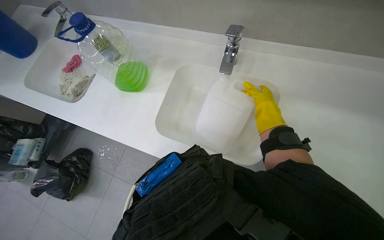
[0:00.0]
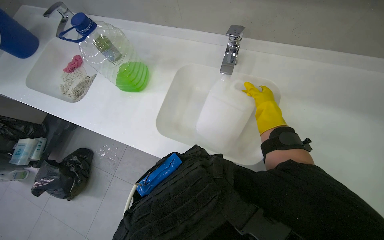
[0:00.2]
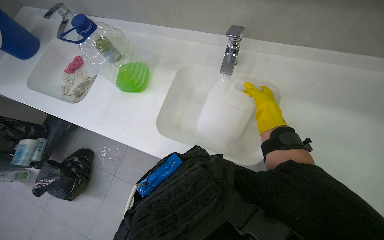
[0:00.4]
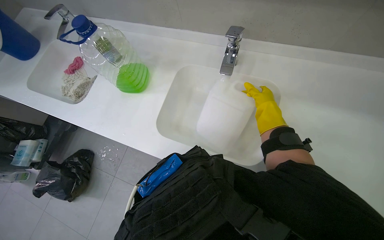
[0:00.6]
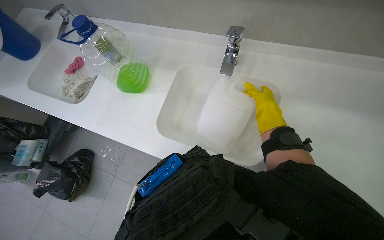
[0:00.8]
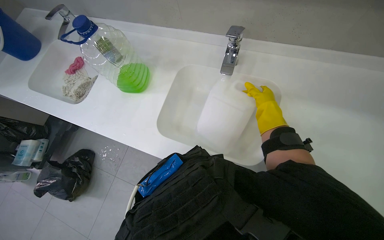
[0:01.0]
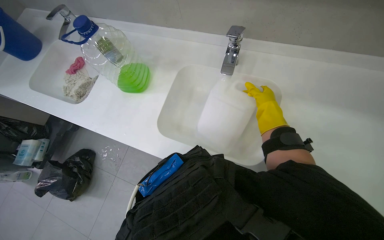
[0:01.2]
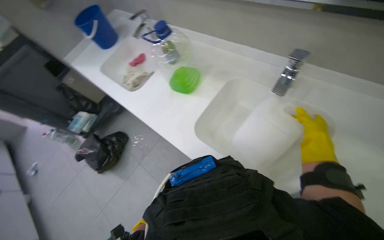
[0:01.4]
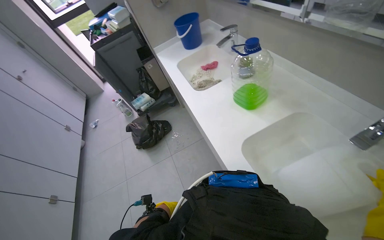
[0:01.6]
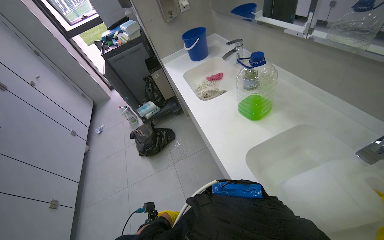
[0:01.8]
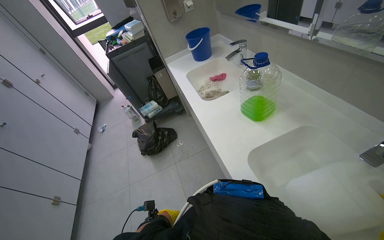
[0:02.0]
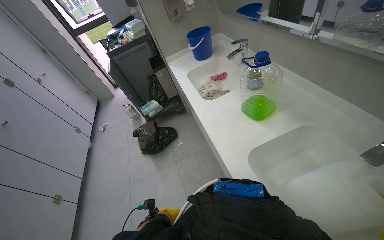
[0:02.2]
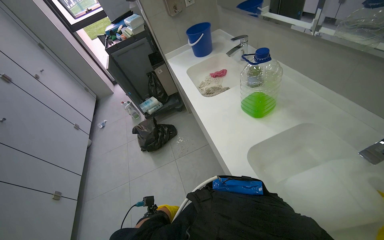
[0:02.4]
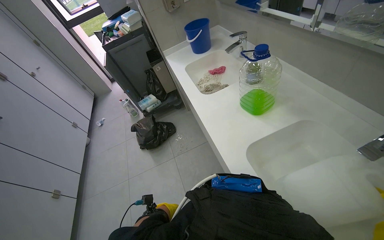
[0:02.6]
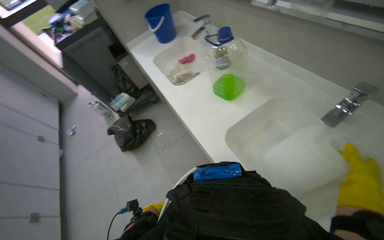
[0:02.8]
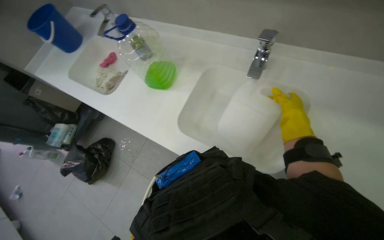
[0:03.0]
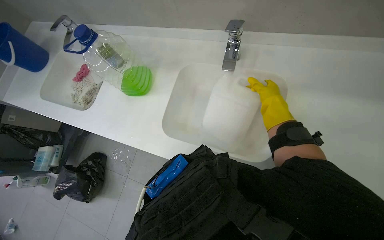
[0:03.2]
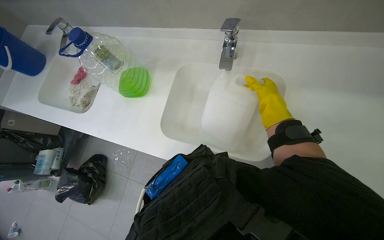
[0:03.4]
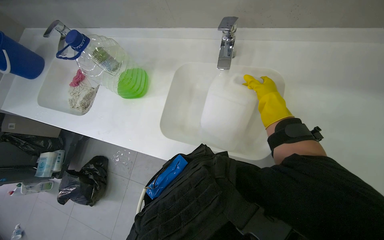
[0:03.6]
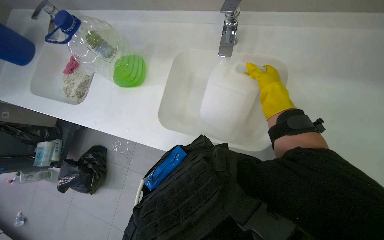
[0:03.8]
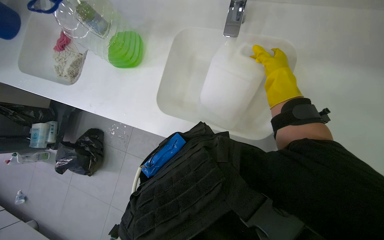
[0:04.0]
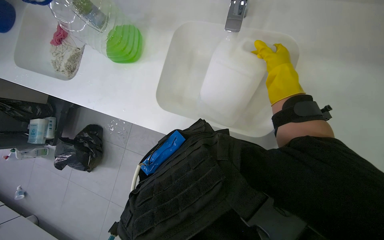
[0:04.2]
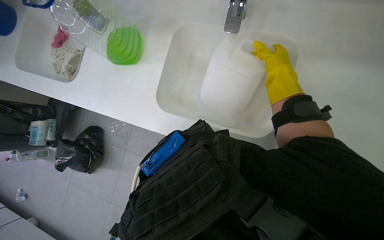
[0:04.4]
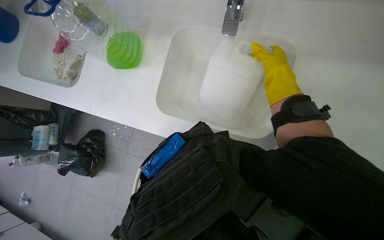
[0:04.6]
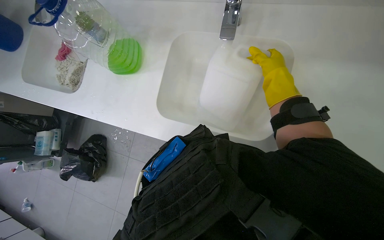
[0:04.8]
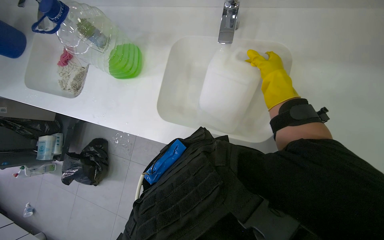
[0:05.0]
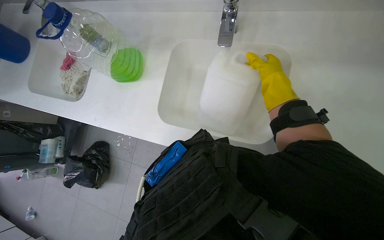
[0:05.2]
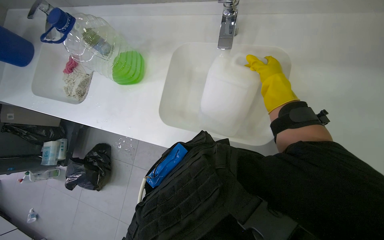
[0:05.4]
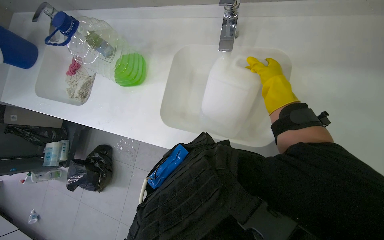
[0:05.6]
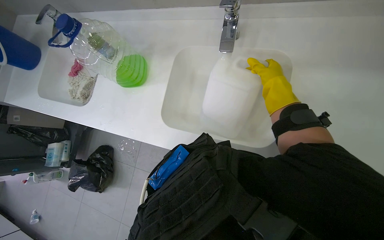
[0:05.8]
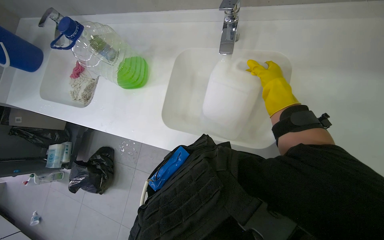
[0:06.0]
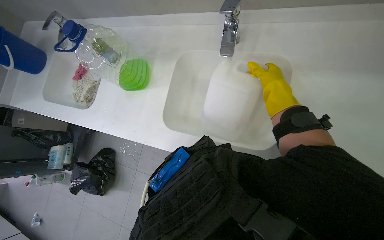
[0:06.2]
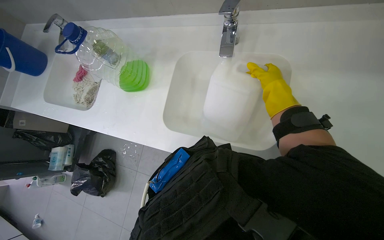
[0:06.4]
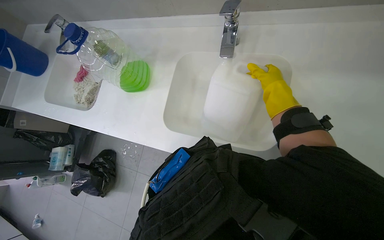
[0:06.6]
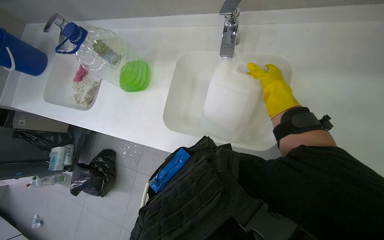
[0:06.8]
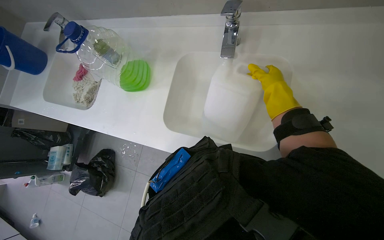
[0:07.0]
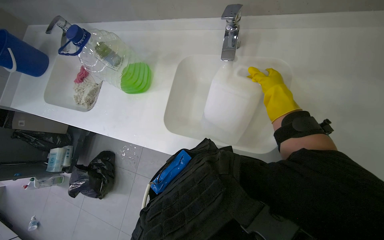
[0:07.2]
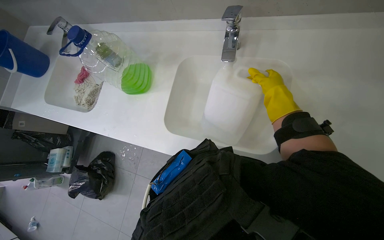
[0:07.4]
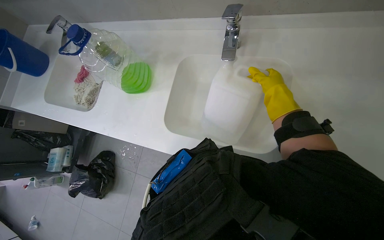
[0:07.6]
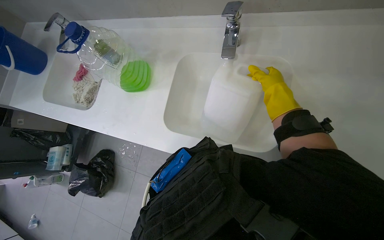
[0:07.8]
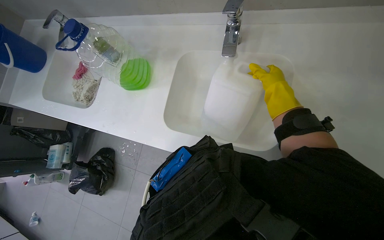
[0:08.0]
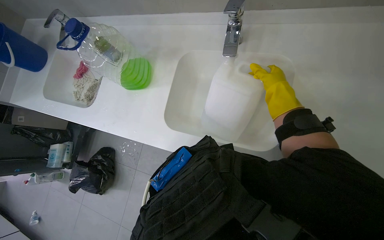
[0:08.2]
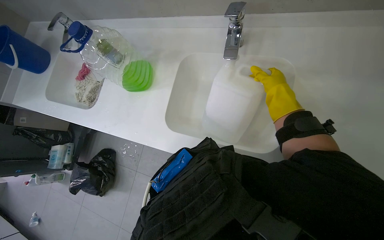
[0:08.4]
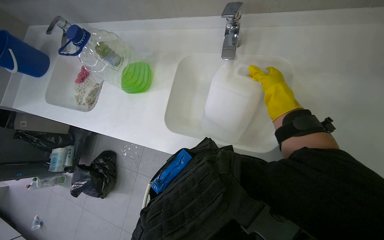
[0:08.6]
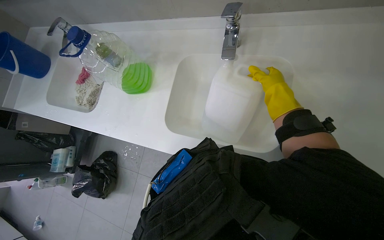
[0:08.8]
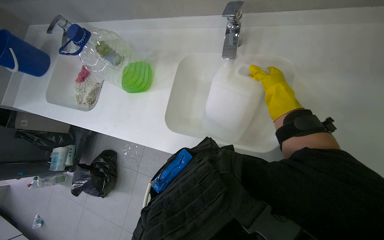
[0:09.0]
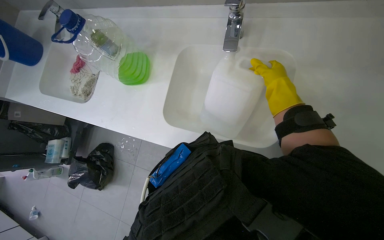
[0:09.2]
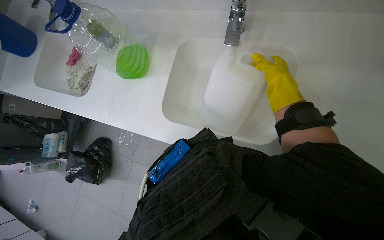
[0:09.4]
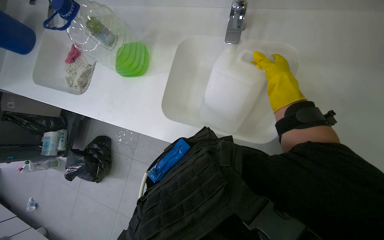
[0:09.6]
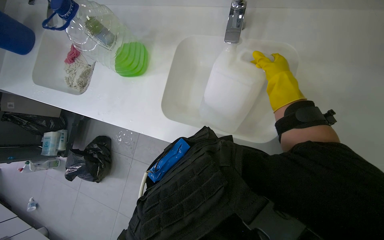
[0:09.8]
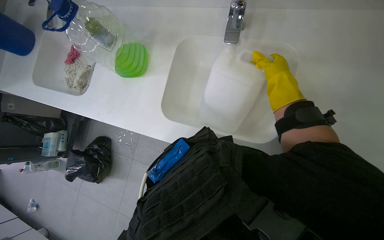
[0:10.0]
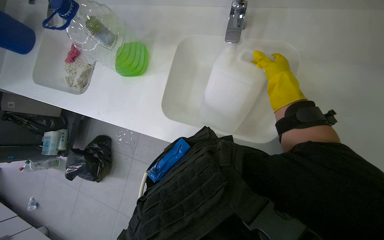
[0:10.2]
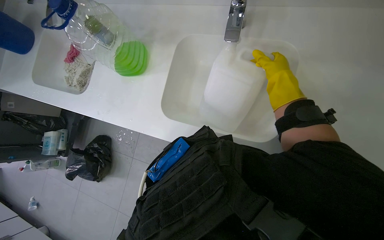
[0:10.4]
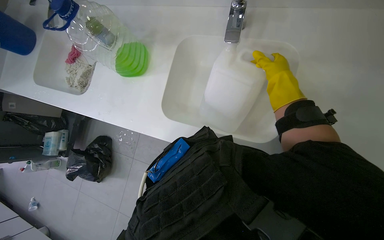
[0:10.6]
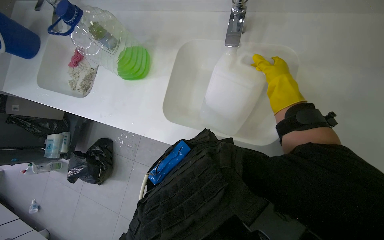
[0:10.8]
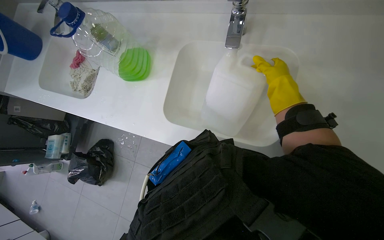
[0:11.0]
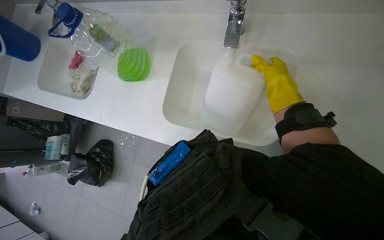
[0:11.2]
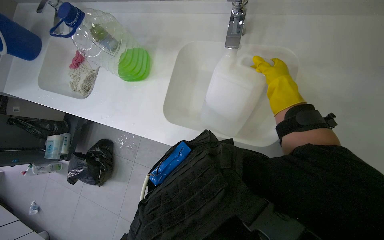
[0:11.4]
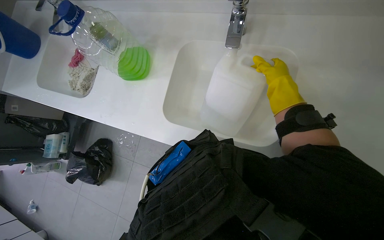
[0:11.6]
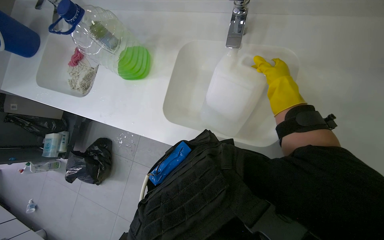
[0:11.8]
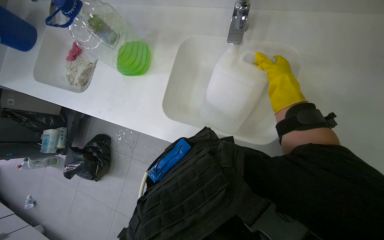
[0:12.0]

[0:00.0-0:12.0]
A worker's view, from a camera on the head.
Job: preparing cleaning supplies.
The whole recording: Filling container with water. The worker fills a large white container with water from the sink.
0:00.0 to 0:01.6: The wearer looks roughly 45 degrees further to the left.
0:01.6 to 0:03.0: The head rotates some 40 degrees to the right.
0:03.0 to 0:04.4: The camera pitches downward, by approximately 10 degrees.

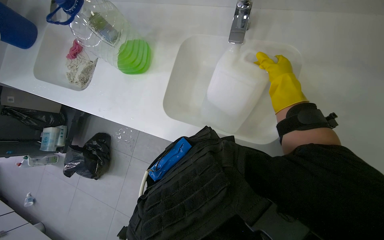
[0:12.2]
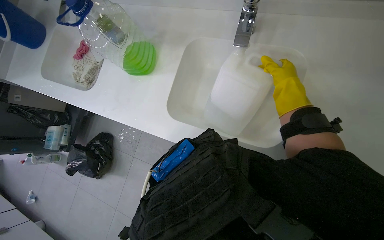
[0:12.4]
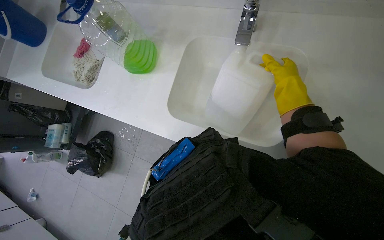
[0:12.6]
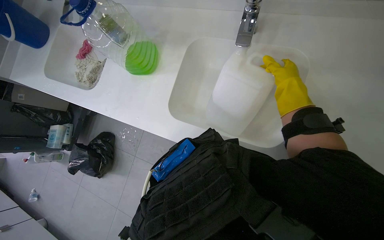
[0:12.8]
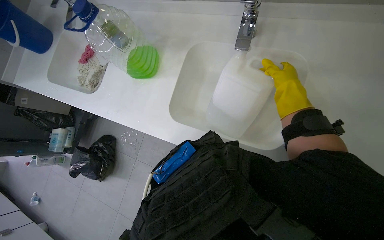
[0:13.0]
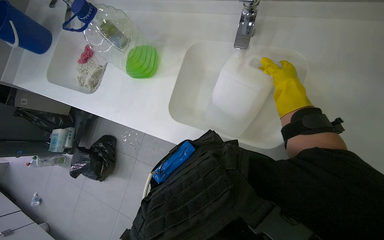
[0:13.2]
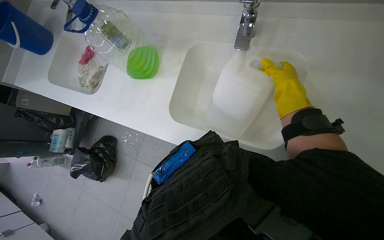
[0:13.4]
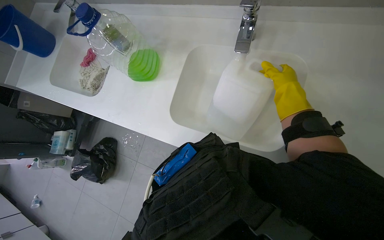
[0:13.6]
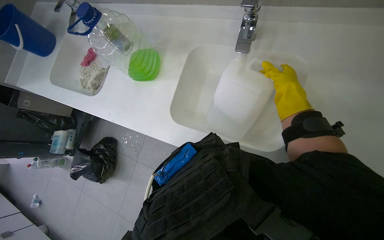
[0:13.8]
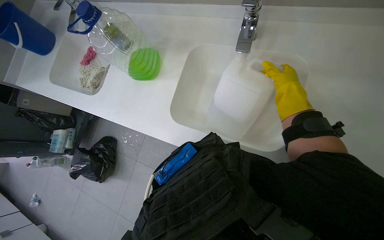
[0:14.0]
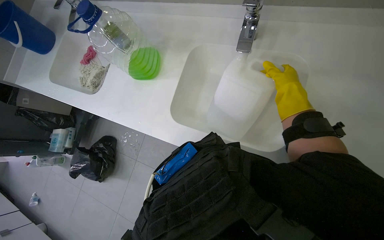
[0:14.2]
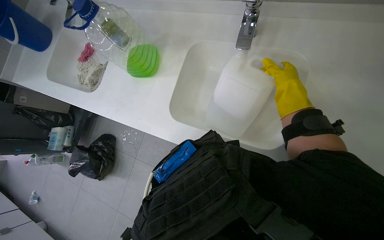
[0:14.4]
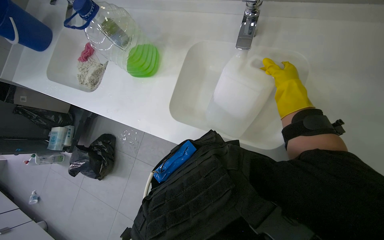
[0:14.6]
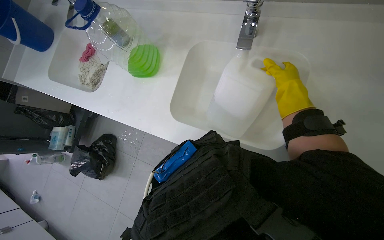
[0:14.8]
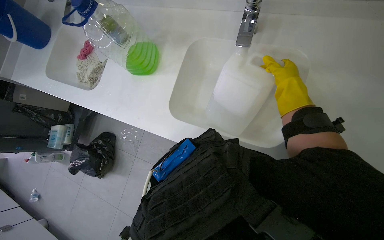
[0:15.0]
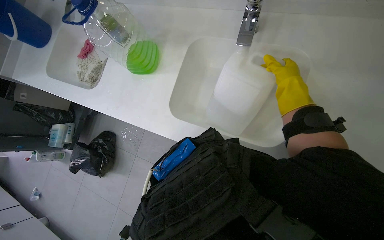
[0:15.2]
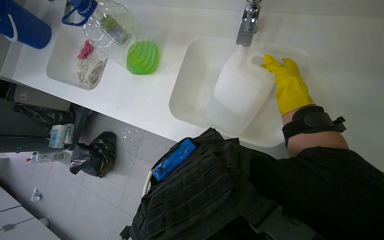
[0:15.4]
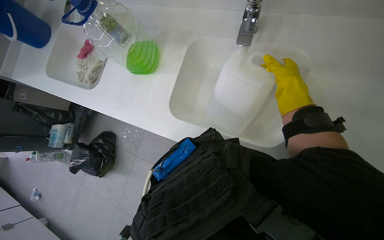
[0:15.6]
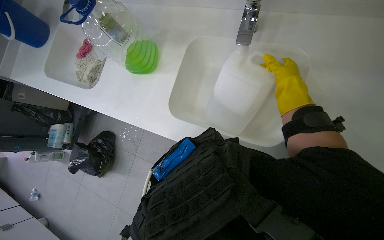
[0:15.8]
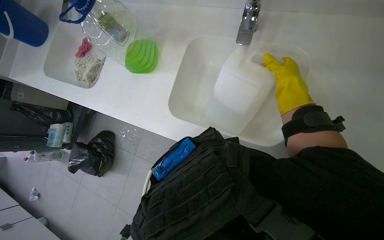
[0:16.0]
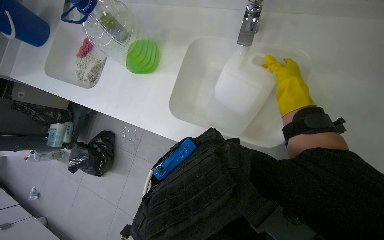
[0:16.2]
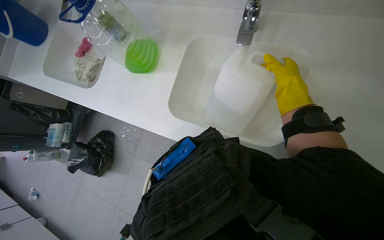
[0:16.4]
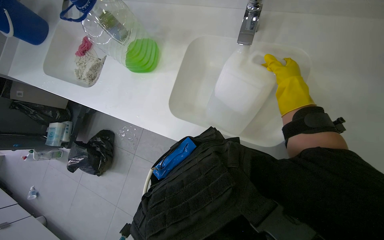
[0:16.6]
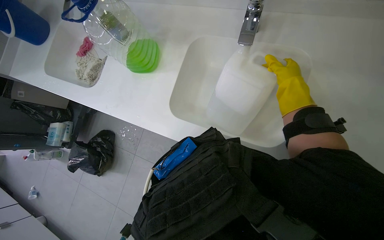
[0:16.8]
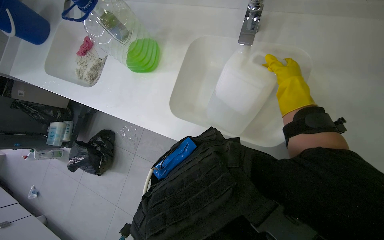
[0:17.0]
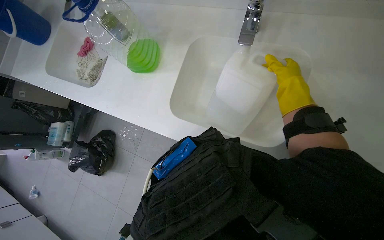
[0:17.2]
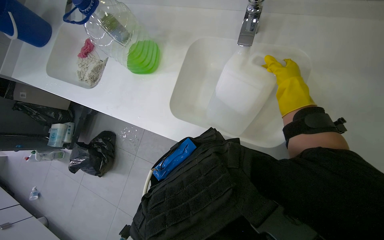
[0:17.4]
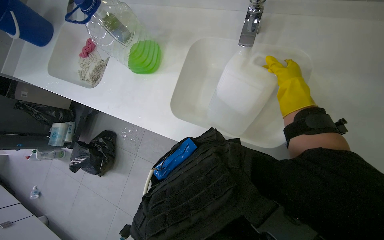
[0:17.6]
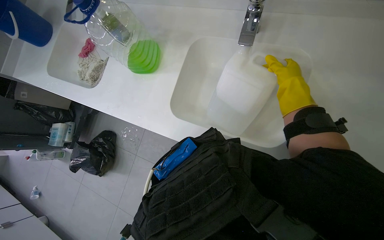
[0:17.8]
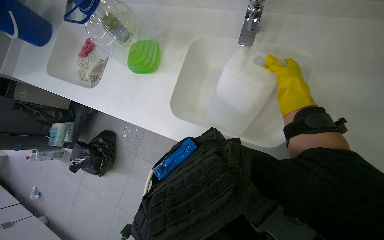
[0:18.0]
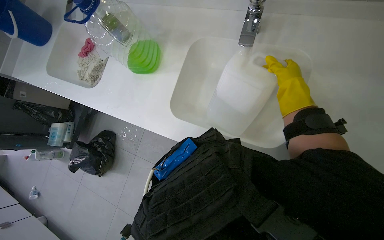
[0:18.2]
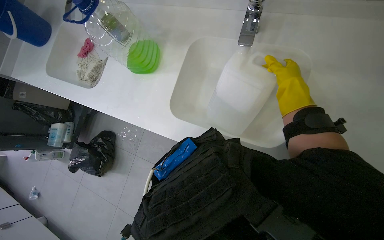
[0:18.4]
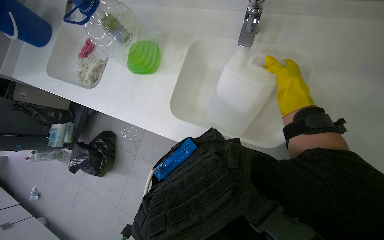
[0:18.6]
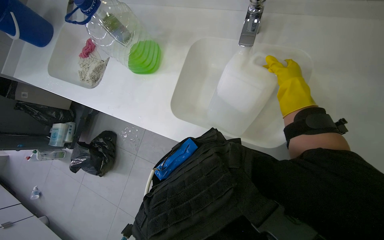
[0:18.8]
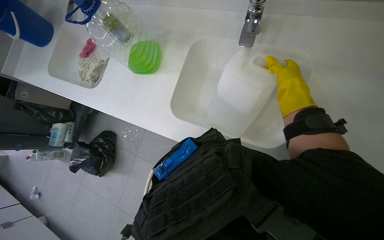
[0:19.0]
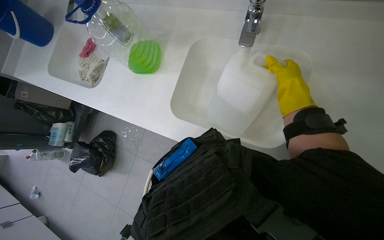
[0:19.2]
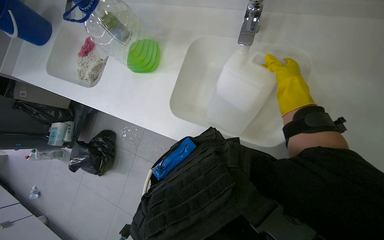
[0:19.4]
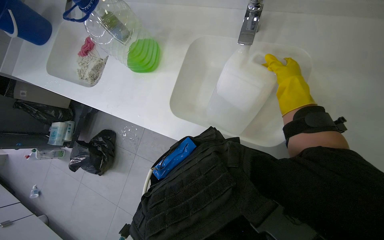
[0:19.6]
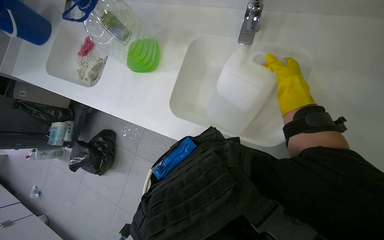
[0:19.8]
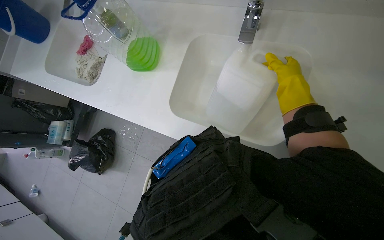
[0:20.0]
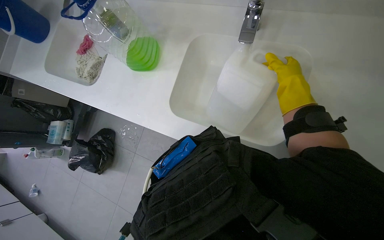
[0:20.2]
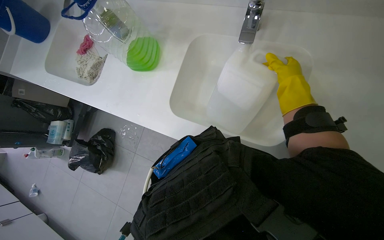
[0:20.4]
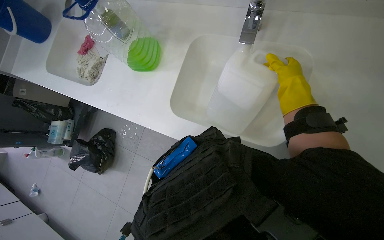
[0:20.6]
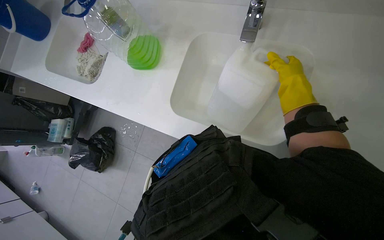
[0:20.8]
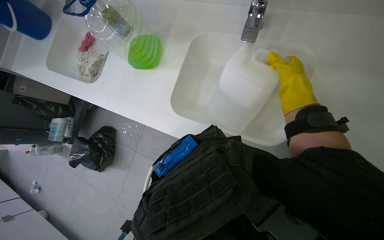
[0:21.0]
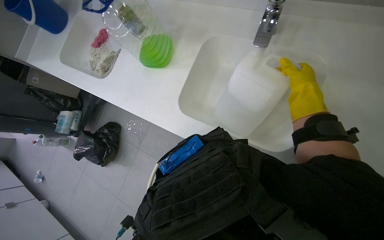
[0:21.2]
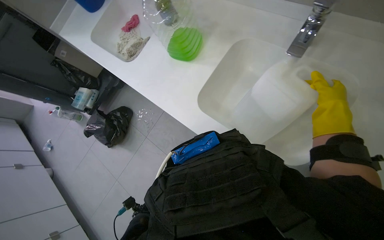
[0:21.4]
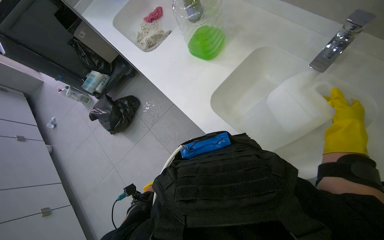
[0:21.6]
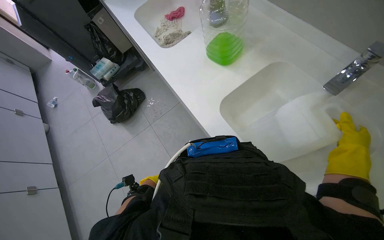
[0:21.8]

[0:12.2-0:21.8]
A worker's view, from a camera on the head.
Job: preparing cleaning supplies.
The whole recording: Filling container with water. The worker fills a large white container with water from the sink.
0:20.2 to 0:21.8: Everything in view rotates approximately 35 degrees clockwise.
